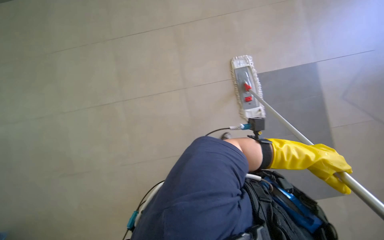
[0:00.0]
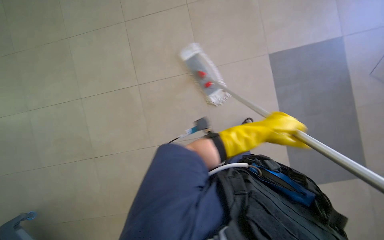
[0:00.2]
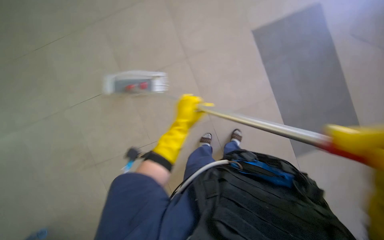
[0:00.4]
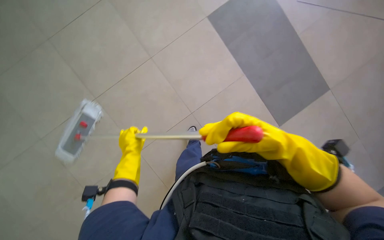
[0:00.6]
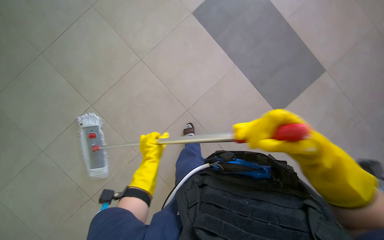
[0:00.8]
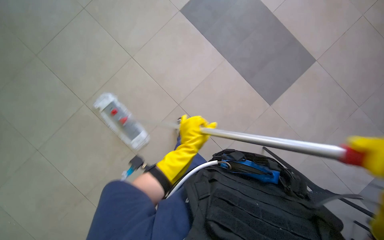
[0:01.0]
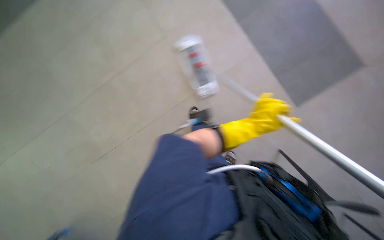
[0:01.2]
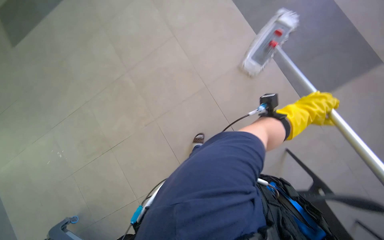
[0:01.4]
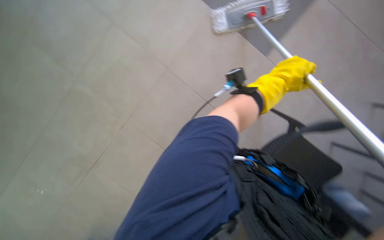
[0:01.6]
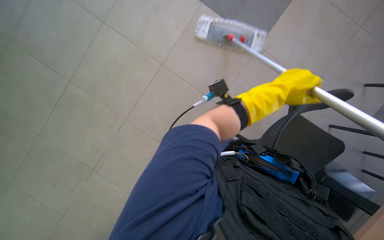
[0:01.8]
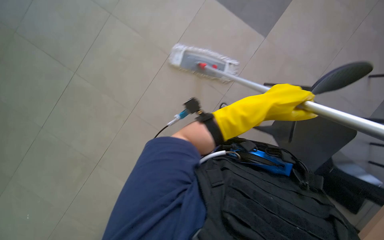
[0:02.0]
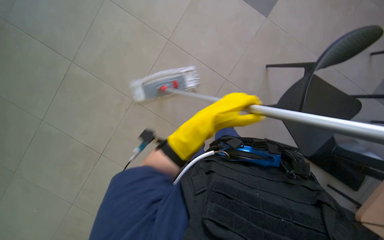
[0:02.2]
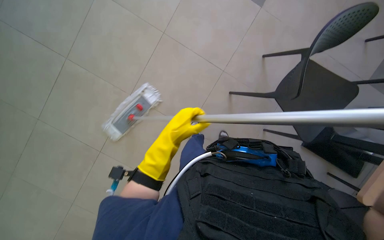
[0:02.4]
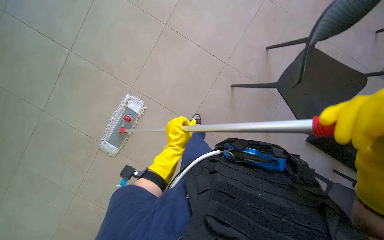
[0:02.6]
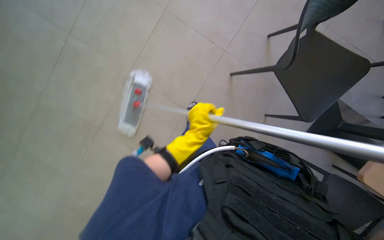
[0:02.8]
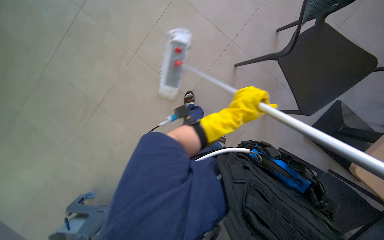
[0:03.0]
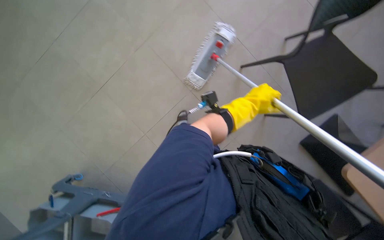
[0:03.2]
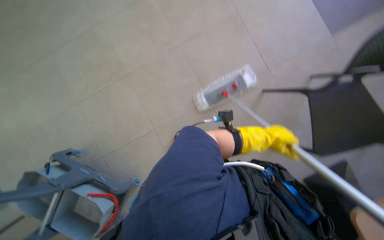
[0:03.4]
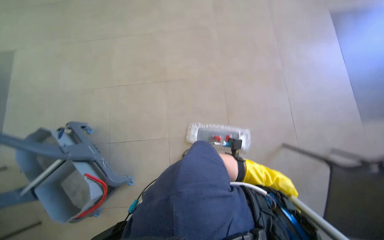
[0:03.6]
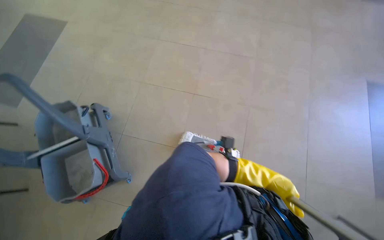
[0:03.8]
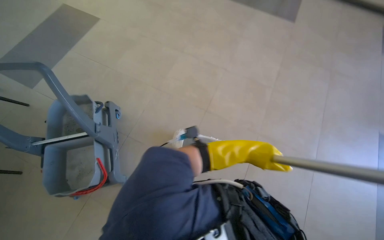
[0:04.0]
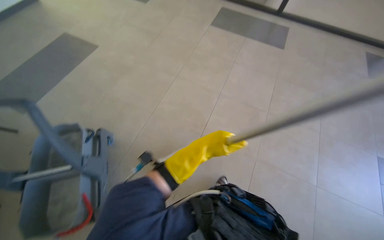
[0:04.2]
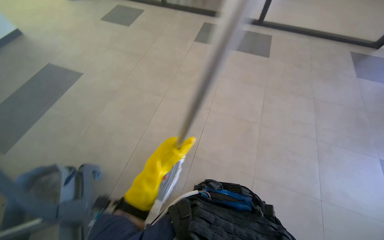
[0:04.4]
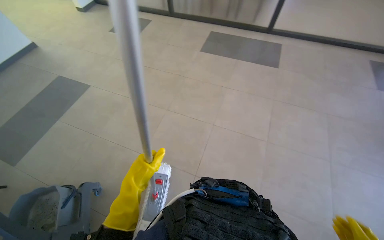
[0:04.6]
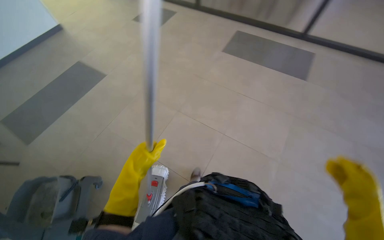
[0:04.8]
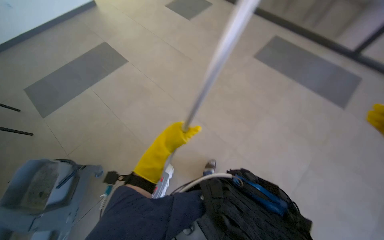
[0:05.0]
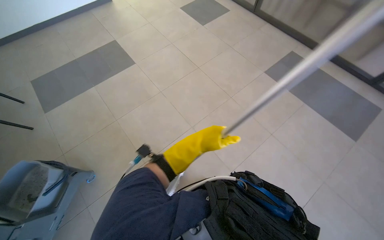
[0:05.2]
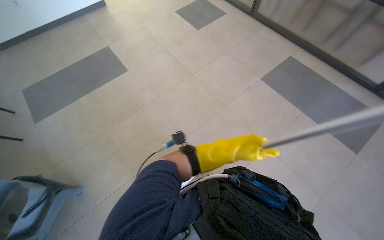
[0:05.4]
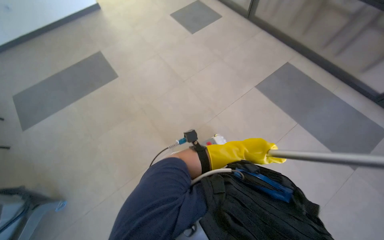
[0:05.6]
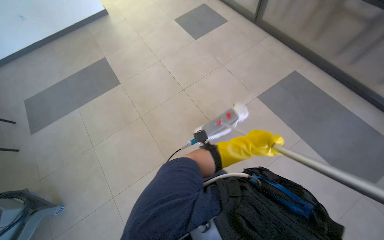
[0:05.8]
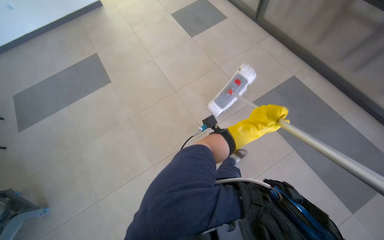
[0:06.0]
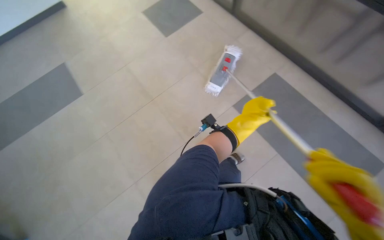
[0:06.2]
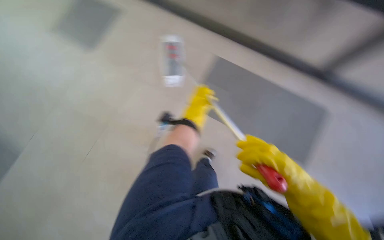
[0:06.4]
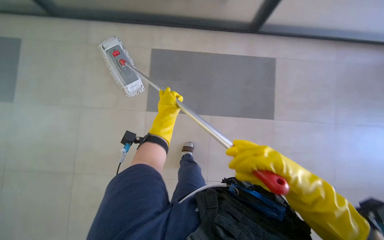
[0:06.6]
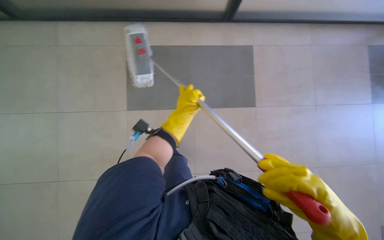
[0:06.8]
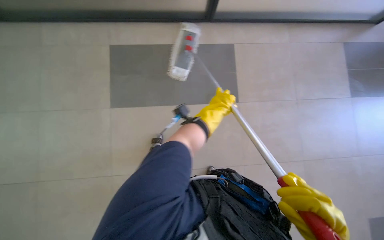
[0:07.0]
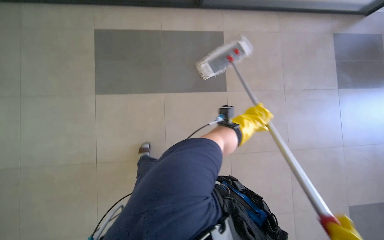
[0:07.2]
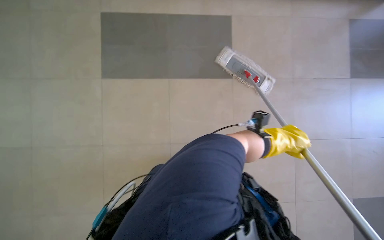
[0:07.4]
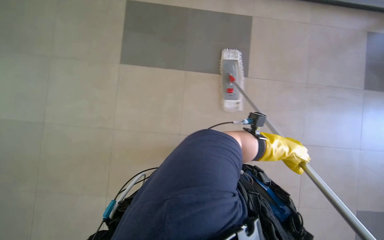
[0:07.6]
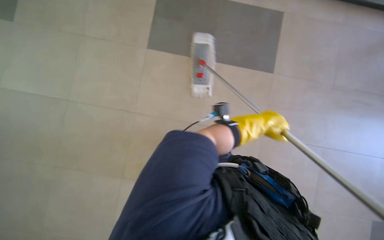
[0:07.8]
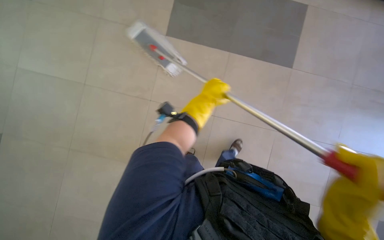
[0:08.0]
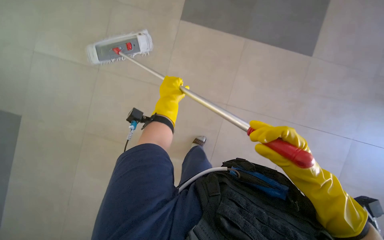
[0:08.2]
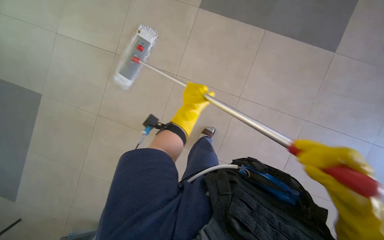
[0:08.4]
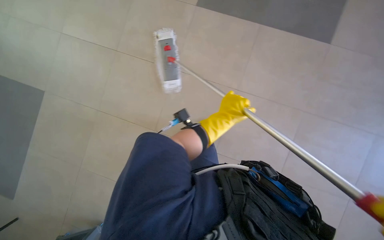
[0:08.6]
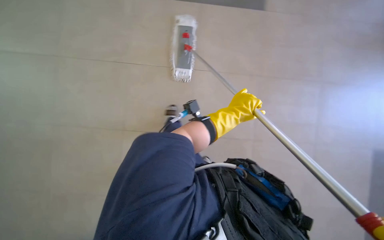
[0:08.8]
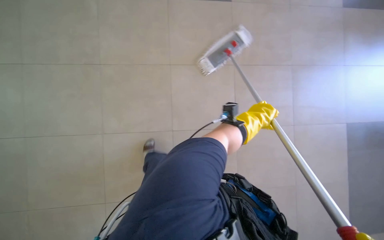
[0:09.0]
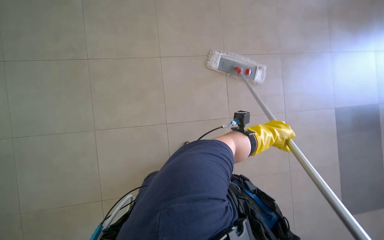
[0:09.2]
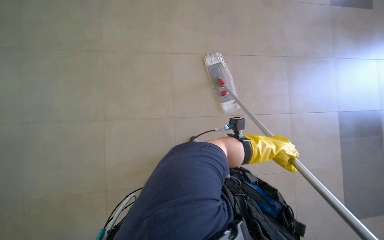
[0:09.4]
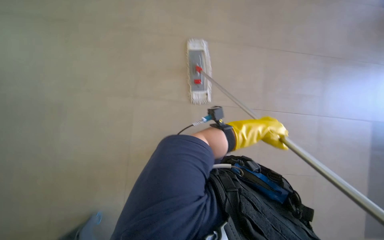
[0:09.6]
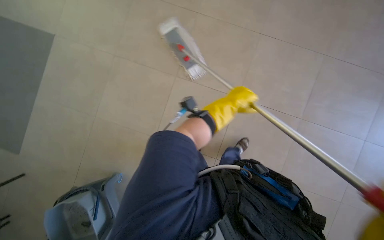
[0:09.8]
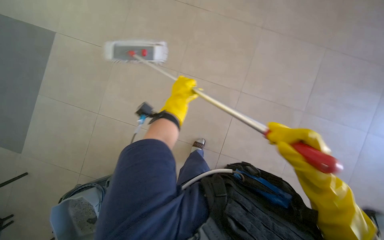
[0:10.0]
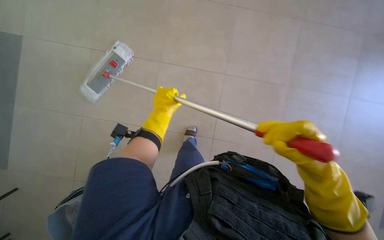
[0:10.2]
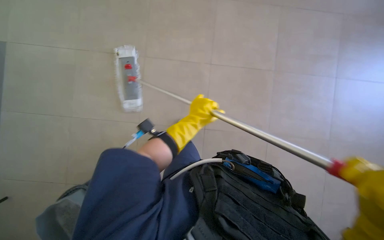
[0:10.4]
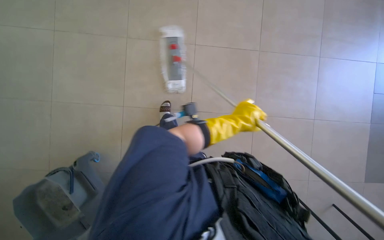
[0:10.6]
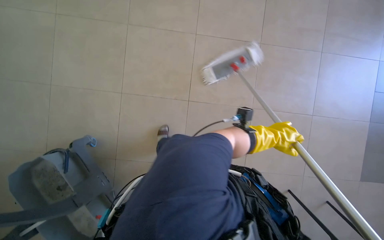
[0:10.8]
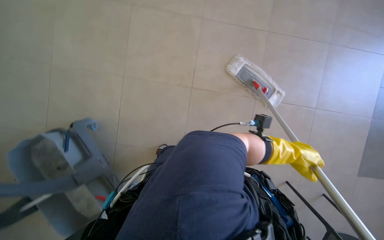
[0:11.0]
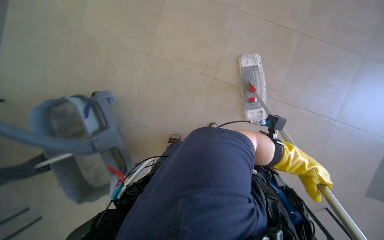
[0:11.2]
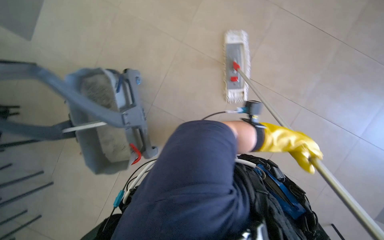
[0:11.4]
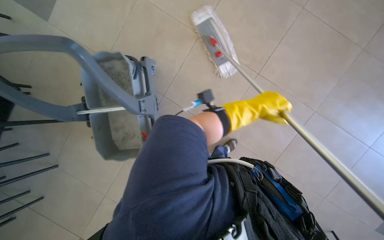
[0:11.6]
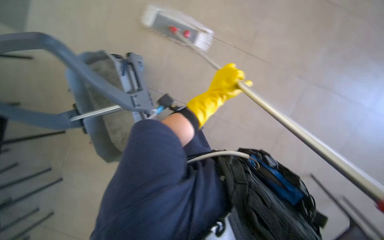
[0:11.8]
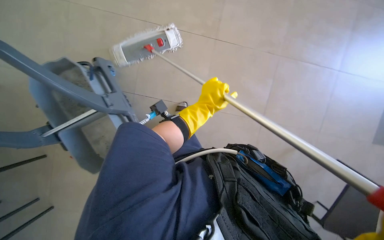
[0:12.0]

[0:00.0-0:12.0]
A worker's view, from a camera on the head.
Job: mopping floor.
The whole recording: Mopping cafeteria floor. The worker mops the cafeteria floor, moving chairs to clear the area.
0:00.0 to 0:01.6: The camera pitches downward, by approximately 15 degrees.
0:01.6 to 0:03.0: The view swings about 20 degrees to the right. The left hand heads to the left, covering about 10 cm.
0:03.0 to 0:04.4: The camera travels roughly 60 cm. The wearer looks approximately 25 degrees further upward. The scene rotates clockwise by approximately 55 degrees.
0:04.4 to 0:06.0: The camera travels approximately 1 m. The wearer's head swings roughly 35 degrees to the left.
0:06.0 to 0:07.6: The left hand travels to the left and back again, about 10 cm each way.
0:07.6 to 0:09.0: The view tips downward by approximately 15 degrees. The left hand moves approximately 35 cm to the left and comes back.
0:09.0 to 0:10.4: The wearer looks approximately 20 degrees further downward. Everything in view rotates some 30 degrees counterclockwise.
0:10.4 to 0:12.0: The wearer looks approximately 15 degrees further downward. The left hand reaches about 30 cm to the right, then returns.

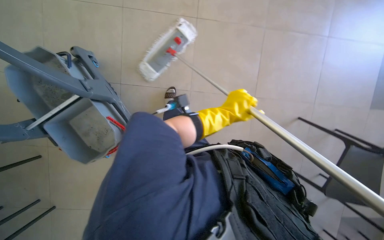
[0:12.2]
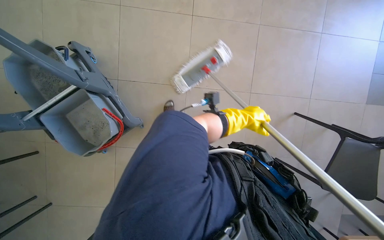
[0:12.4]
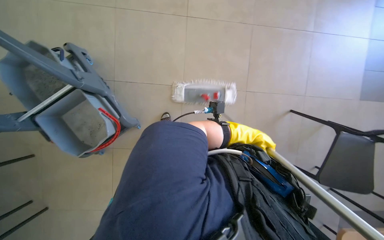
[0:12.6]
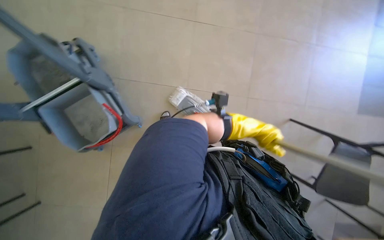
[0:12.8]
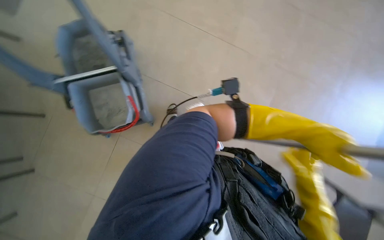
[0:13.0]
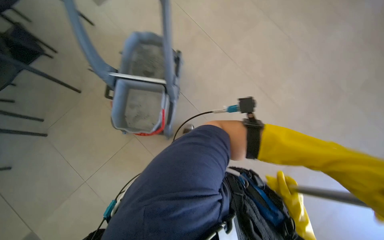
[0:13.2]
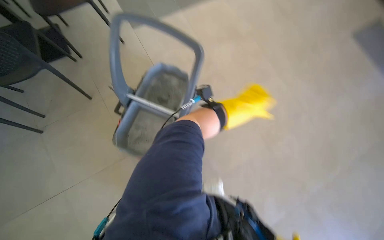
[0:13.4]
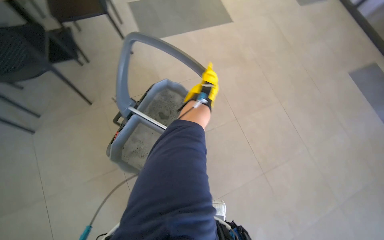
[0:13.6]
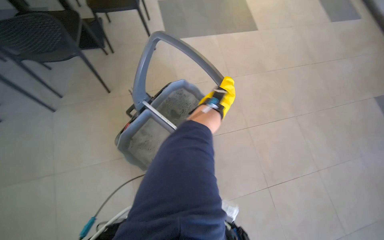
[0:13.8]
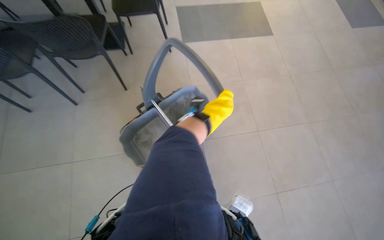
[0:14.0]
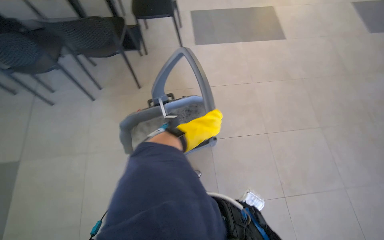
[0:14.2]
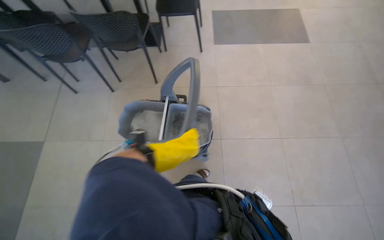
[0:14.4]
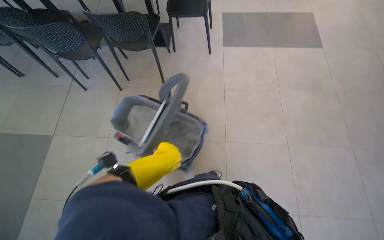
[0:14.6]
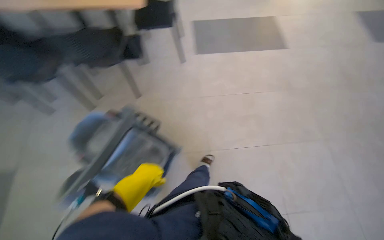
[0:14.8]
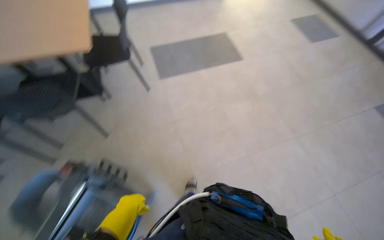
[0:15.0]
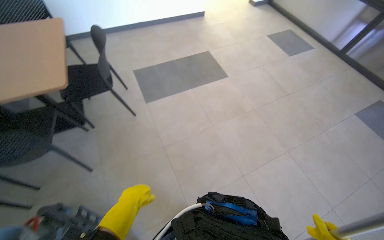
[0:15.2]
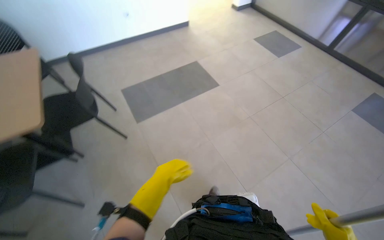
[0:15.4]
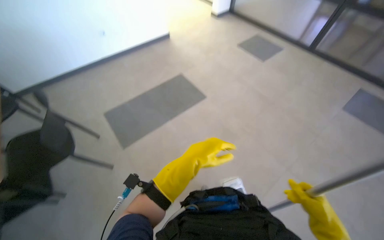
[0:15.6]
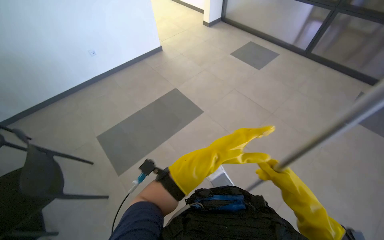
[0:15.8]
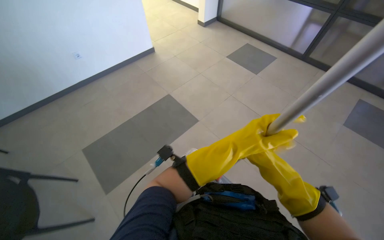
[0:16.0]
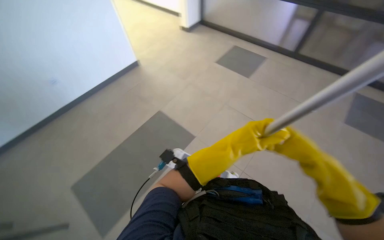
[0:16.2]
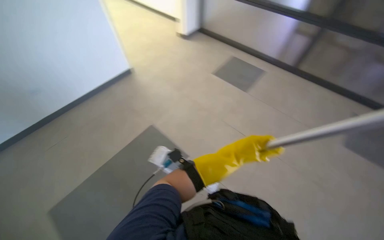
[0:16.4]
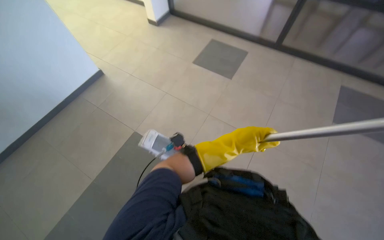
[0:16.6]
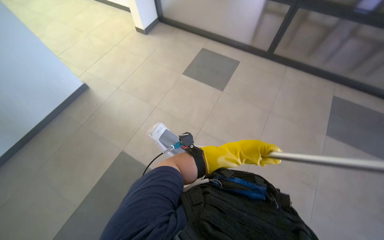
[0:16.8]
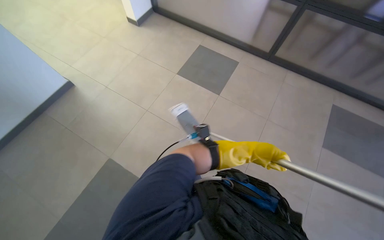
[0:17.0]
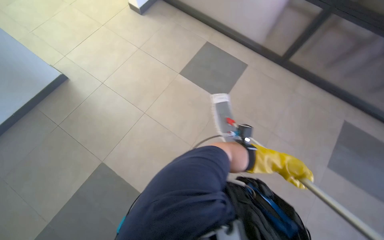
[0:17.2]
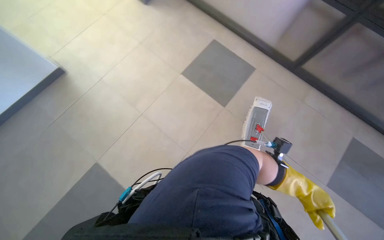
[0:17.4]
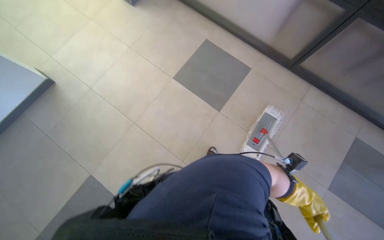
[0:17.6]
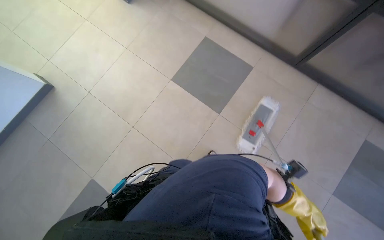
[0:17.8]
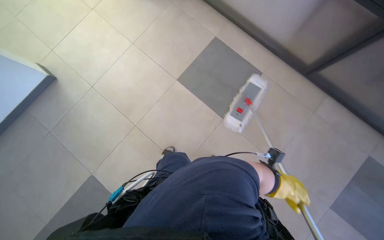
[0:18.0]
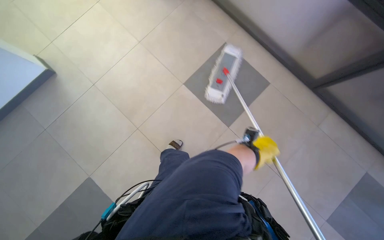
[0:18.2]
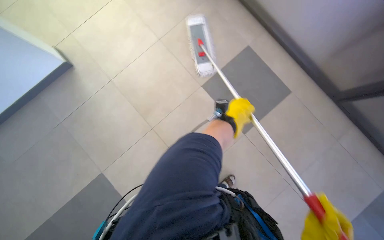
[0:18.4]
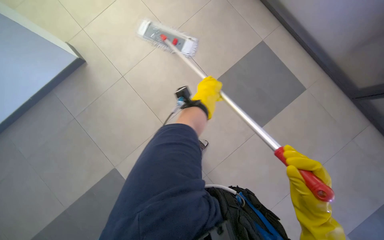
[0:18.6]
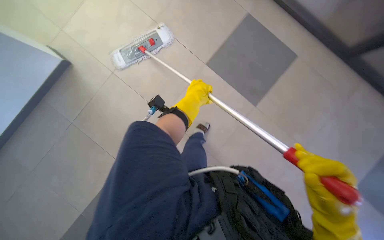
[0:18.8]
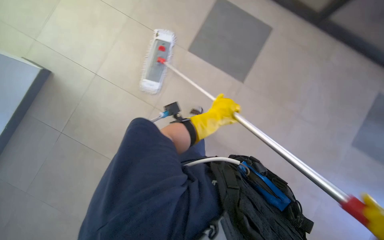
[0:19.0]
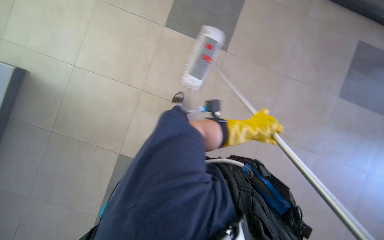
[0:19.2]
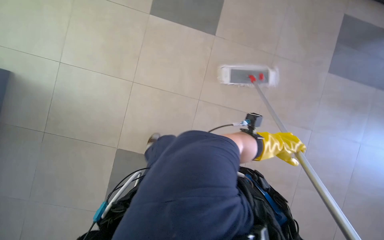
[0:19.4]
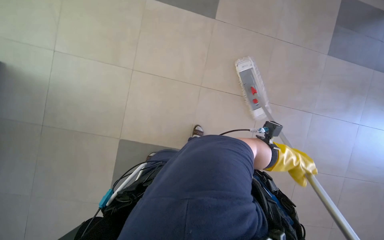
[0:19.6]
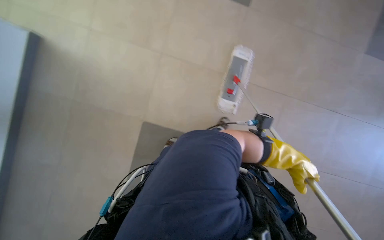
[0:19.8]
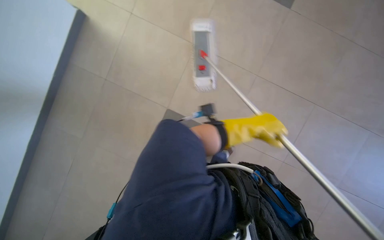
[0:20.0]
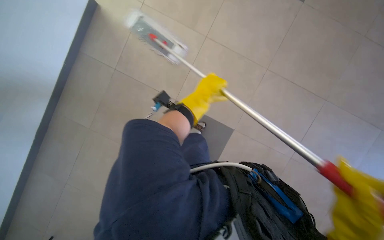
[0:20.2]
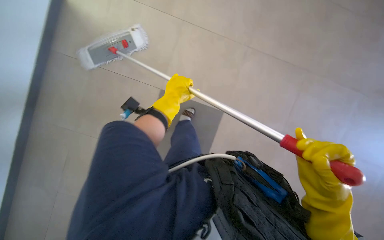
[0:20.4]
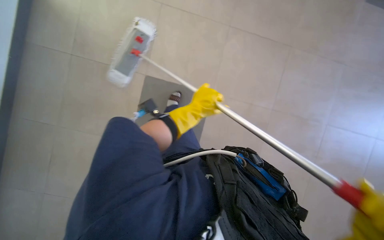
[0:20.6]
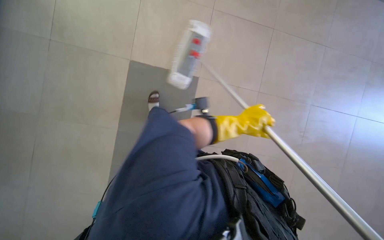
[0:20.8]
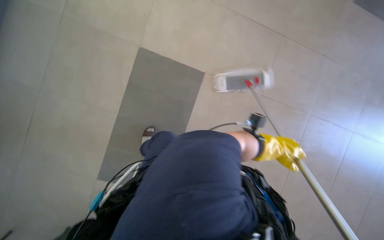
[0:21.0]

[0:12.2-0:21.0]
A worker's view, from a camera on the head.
Job: mopping floor.
The whole recording: Mopping cafeteria floor. The worker mops the cafeteria floor, moving chairs to clear the area.
0:12.2 to 0:13.6: The camera pitches upward, by approximately 25 degrees. Everything in view rotates about 65 degrees clockwise.
0:15.2 to 0:16.6: The wearer moves approximately 90 cm. The head rotates roughly 20 degrees to the right.
0:16.6 to 0:18.0: The camera is carried roughly 70 cm.
0:18.0 to 0:19.6: The view tips downward by about 20 degrees. The right hand reaches about 50 cm up the picture, then returns.
0:19.6 to 0:21.0: The camera is aimed approximately 20 degrees further to the left. The wearer looks roughly 15 degrees further downward. The right hand moves approximately 40 cm to the left and comes back.
